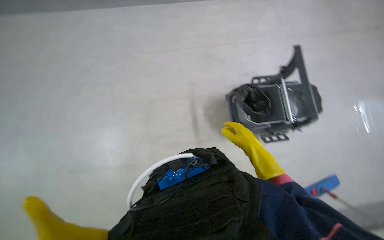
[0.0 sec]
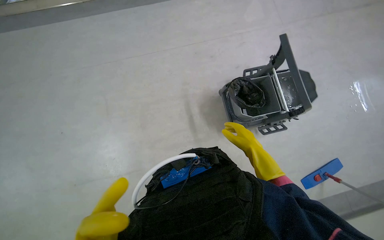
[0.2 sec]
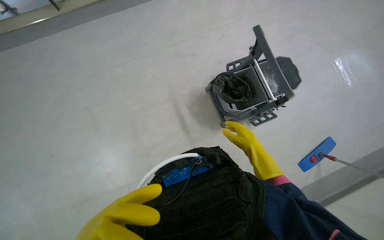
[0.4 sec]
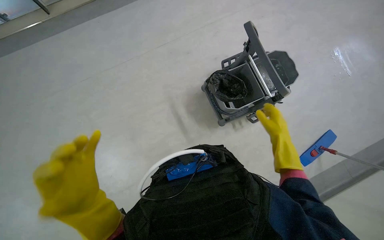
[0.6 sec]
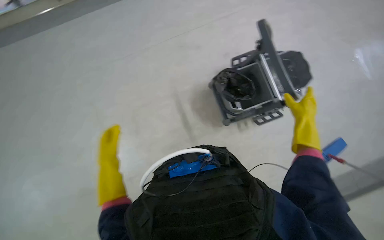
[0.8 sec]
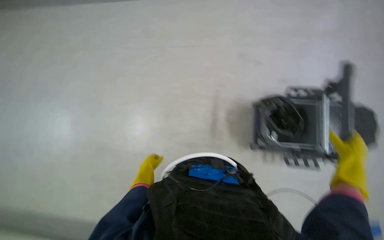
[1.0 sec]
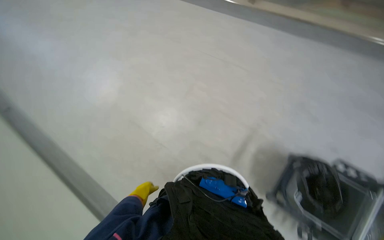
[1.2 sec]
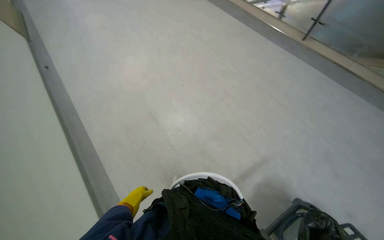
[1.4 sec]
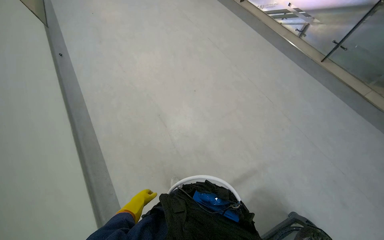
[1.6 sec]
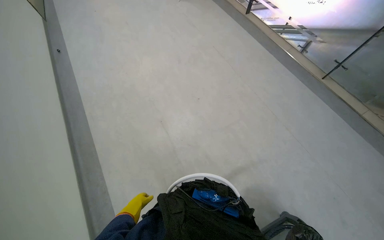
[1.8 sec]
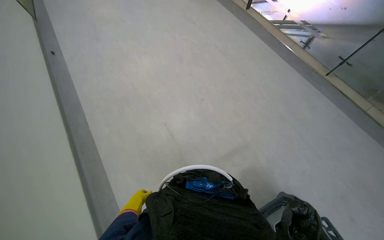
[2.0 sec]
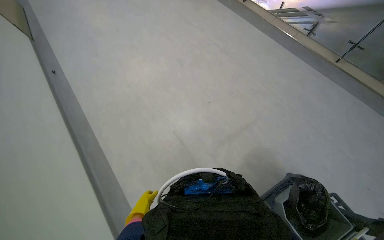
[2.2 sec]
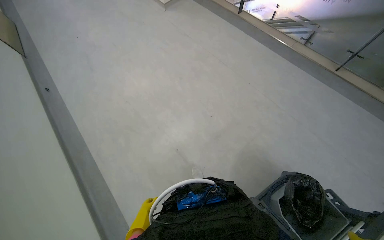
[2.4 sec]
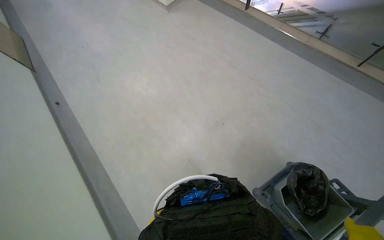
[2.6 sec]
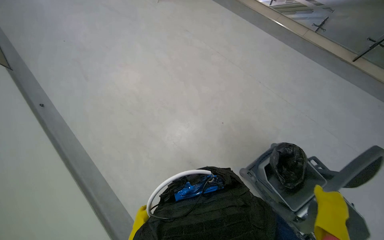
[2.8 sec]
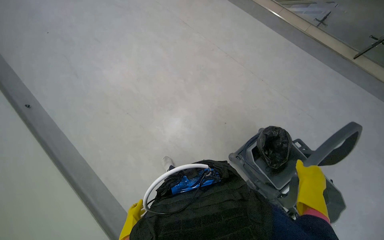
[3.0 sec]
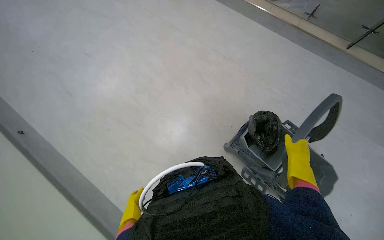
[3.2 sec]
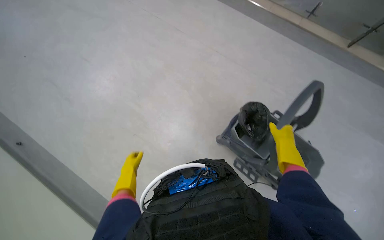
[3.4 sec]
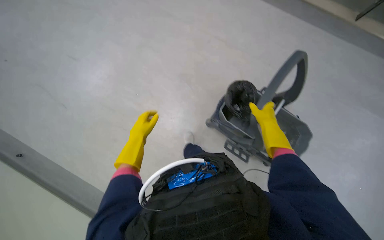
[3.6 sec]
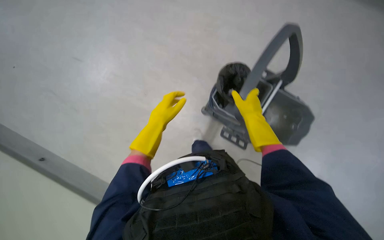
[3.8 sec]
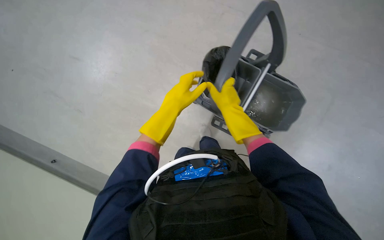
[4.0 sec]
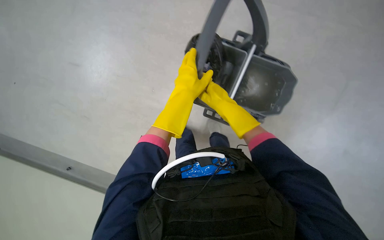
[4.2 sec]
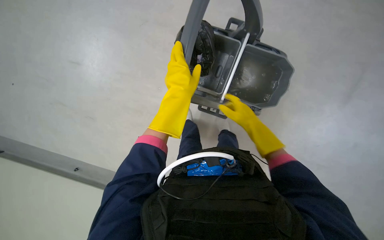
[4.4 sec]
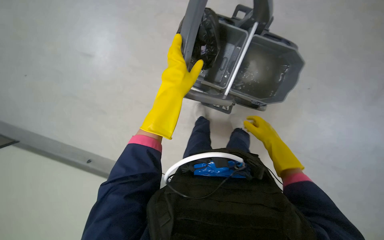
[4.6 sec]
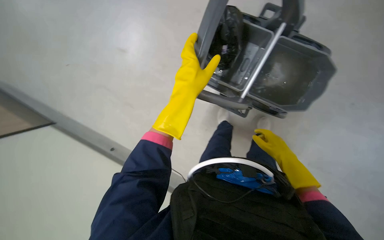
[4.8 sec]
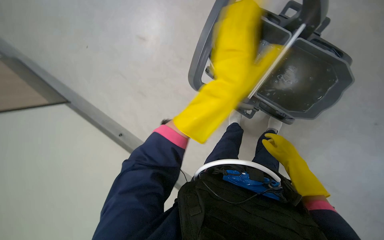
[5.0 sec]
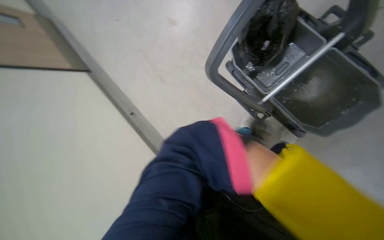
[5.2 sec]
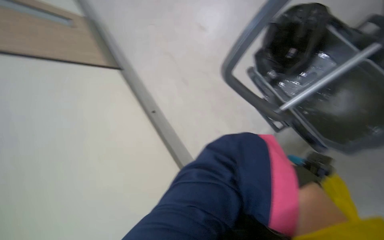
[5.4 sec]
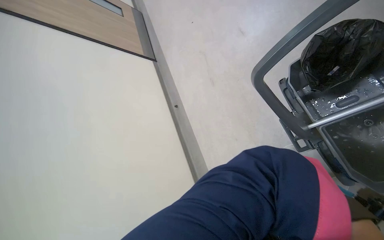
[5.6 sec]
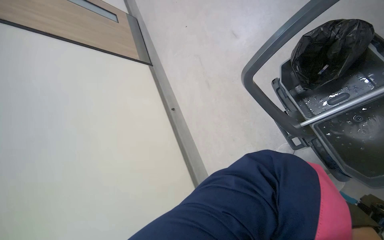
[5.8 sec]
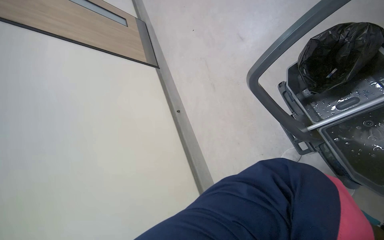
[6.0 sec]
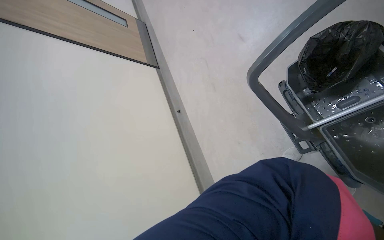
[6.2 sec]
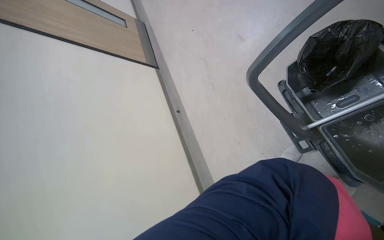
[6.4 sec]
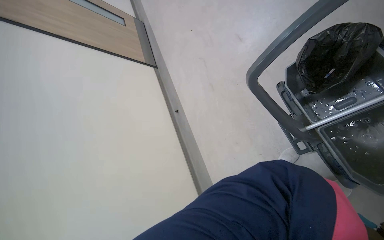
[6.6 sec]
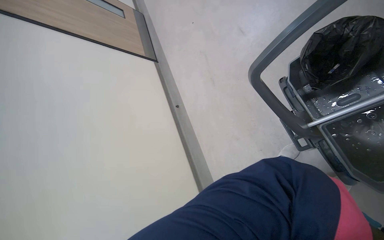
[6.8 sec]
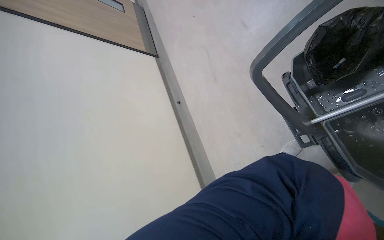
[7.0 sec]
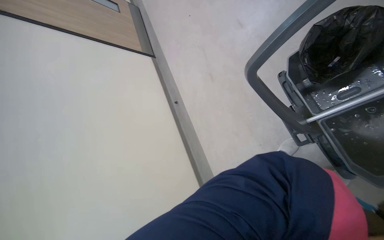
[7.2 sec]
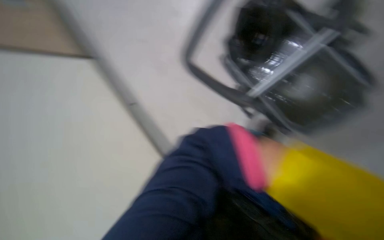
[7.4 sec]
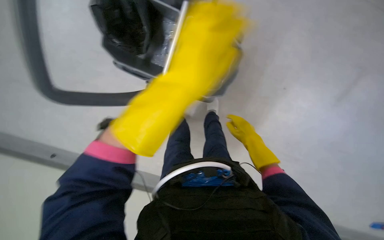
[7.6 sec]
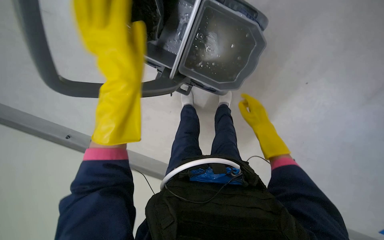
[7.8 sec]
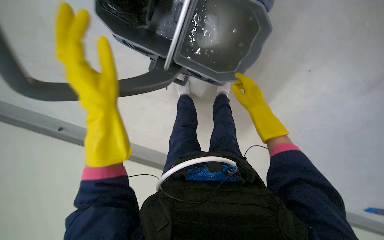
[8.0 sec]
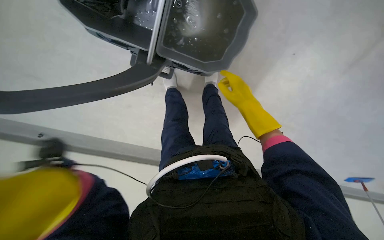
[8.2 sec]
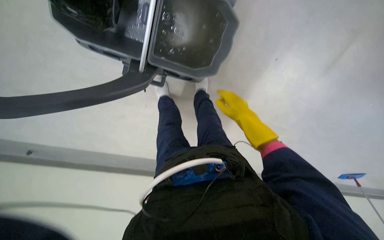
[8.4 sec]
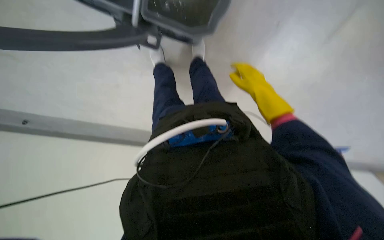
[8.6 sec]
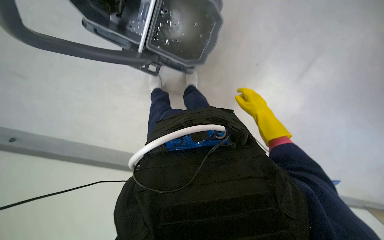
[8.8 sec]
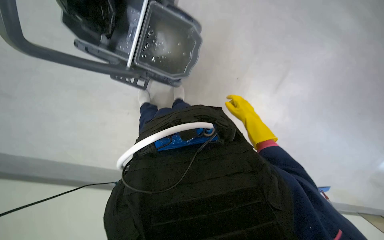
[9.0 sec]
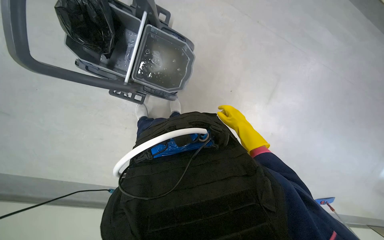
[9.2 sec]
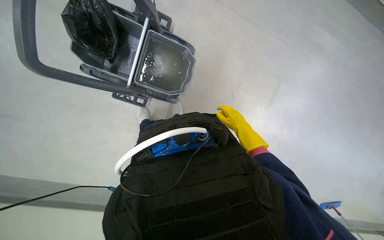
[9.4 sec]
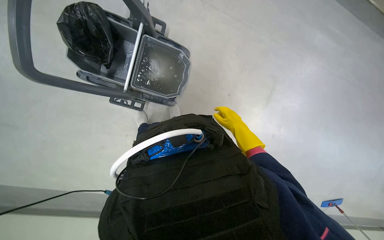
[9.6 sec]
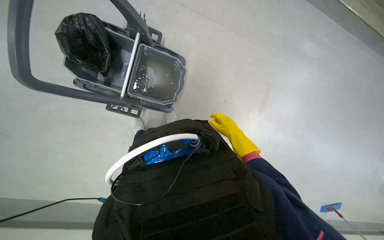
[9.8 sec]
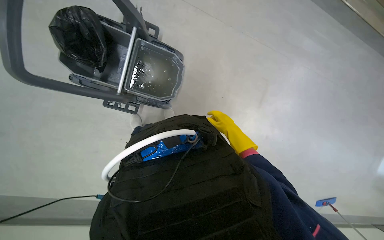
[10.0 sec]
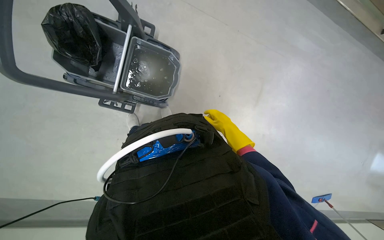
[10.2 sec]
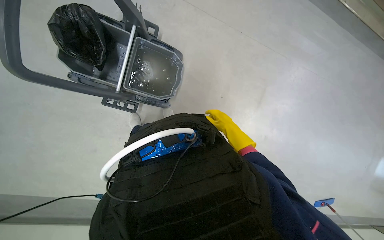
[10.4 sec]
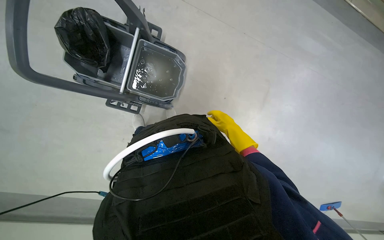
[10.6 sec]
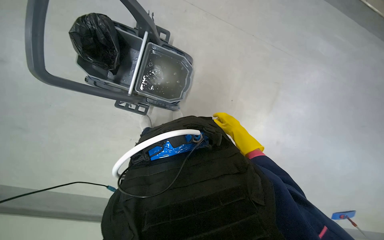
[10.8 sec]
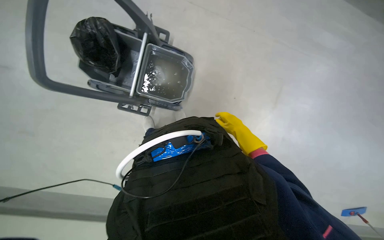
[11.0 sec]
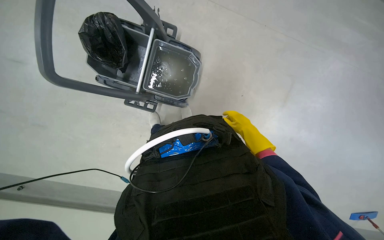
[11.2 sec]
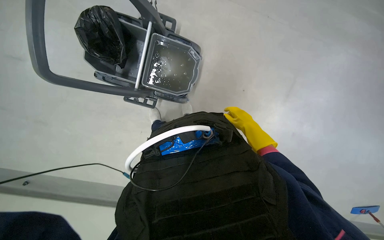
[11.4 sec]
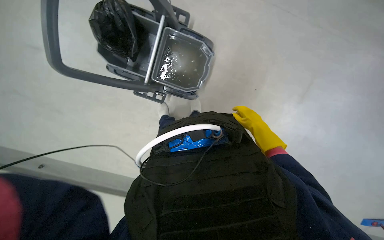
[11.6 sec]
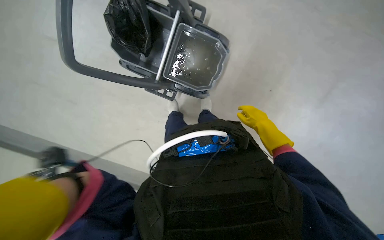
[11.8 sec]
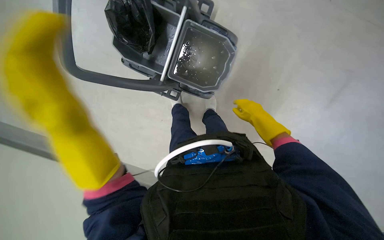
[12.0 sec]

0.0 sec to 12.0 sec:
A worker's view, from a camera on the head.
Job: preparing cleaning supplies.
The whole recording: Wringing mop head. The worker removes the mop head and wrings it in the bucket.
0.0 sec to 1.6 sec: The head rotates some 50 degrees to the left.
1.6 sec to 3.0 sec: The camera travels about 60 cm.
3.0 sec to 4.4 sec: The right hand moves to the left and up the picture, approximately 20 cm. The left hand heads up the picture, nearer to the camera and to the right, covering approximately 60 cm.
4.4 sec to 6.0 sec: The head turns to the left by about 40 degrees.
6.0 sec to 7.6 sec: The wearer's head swings about 45 degrees to the right.

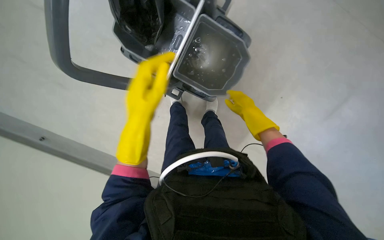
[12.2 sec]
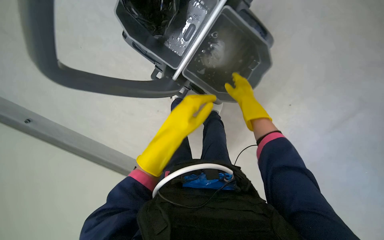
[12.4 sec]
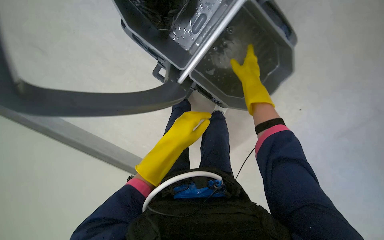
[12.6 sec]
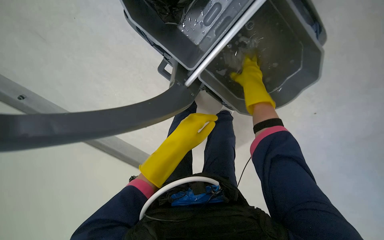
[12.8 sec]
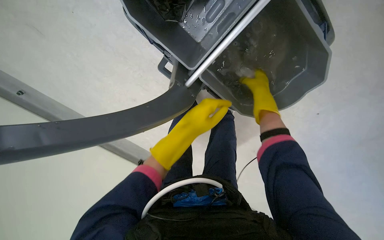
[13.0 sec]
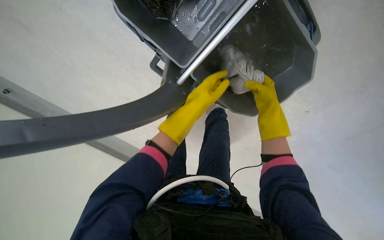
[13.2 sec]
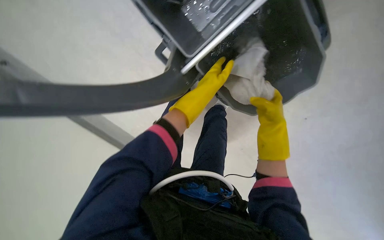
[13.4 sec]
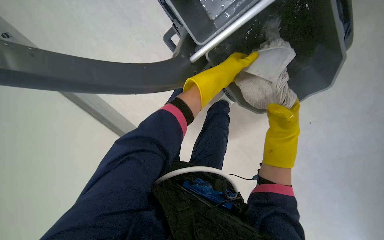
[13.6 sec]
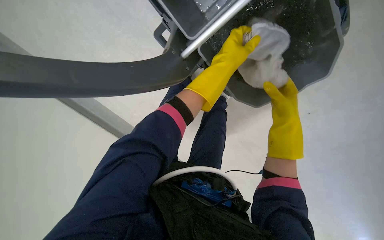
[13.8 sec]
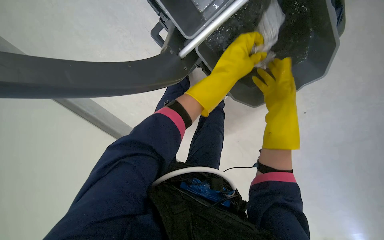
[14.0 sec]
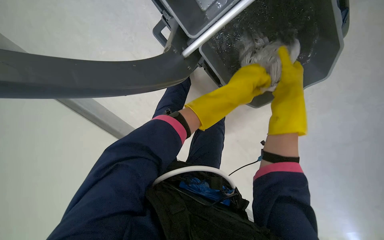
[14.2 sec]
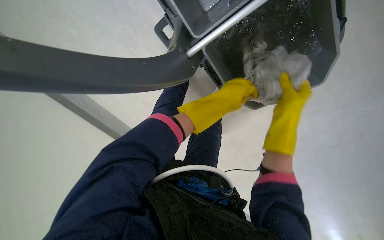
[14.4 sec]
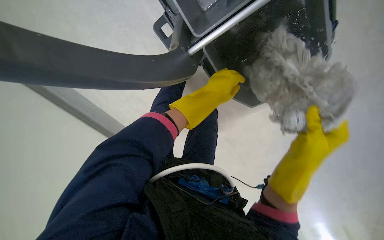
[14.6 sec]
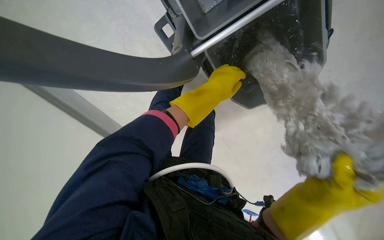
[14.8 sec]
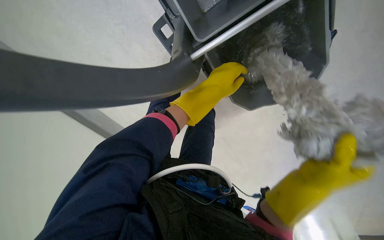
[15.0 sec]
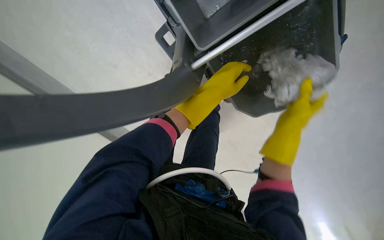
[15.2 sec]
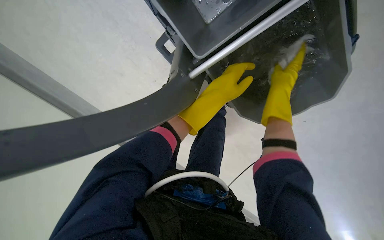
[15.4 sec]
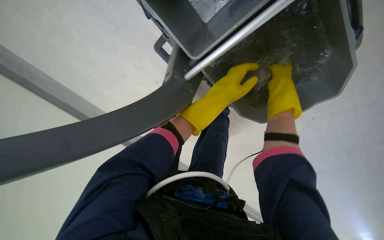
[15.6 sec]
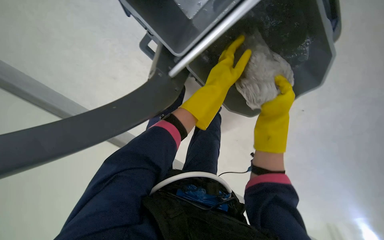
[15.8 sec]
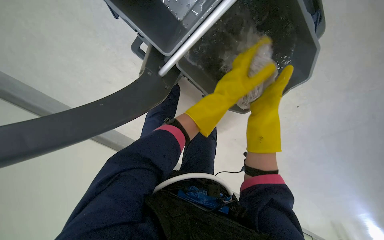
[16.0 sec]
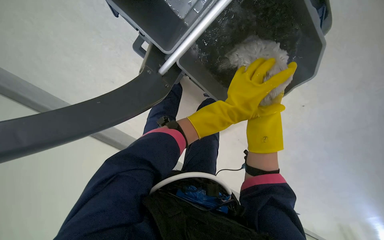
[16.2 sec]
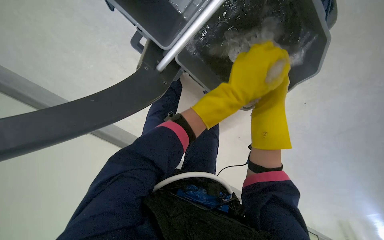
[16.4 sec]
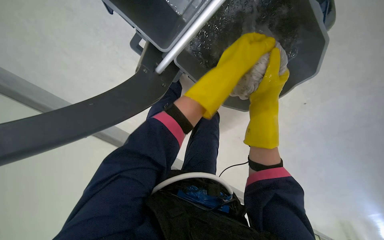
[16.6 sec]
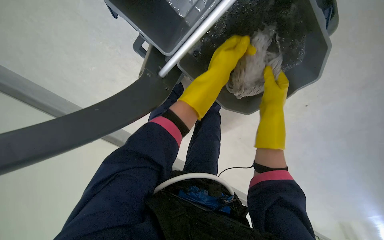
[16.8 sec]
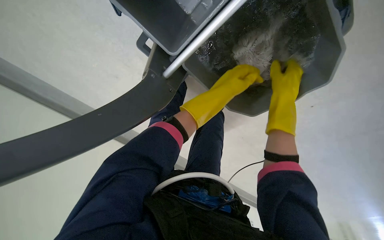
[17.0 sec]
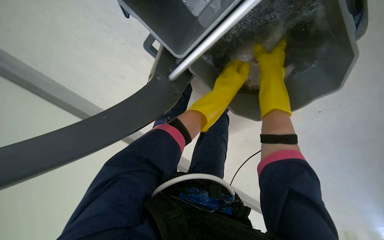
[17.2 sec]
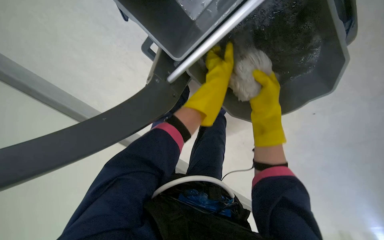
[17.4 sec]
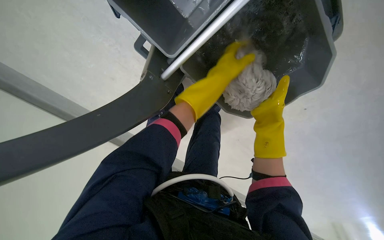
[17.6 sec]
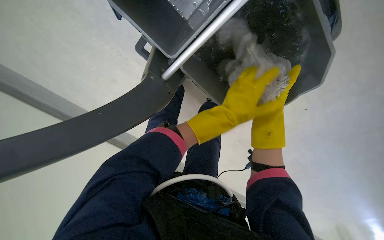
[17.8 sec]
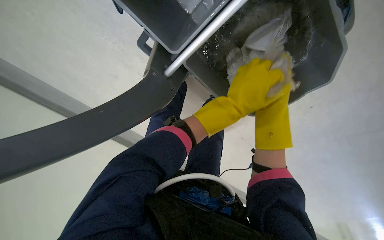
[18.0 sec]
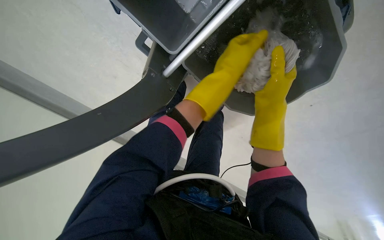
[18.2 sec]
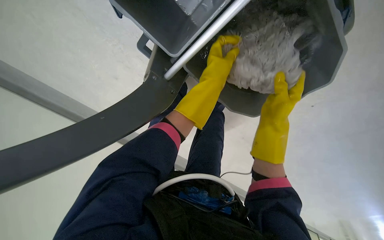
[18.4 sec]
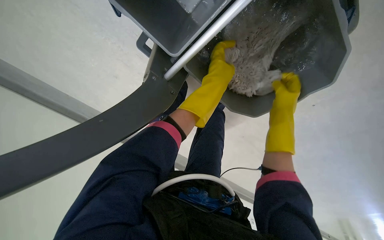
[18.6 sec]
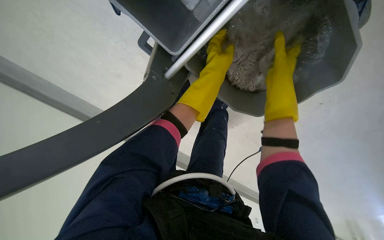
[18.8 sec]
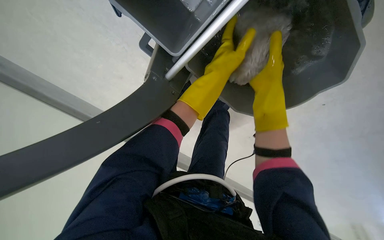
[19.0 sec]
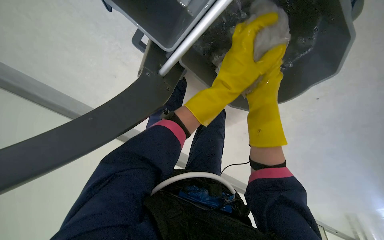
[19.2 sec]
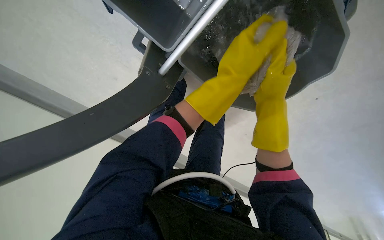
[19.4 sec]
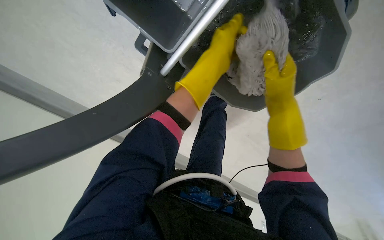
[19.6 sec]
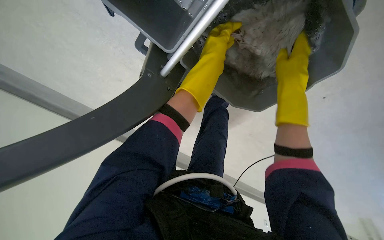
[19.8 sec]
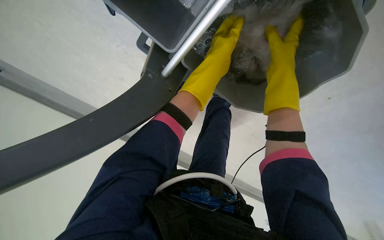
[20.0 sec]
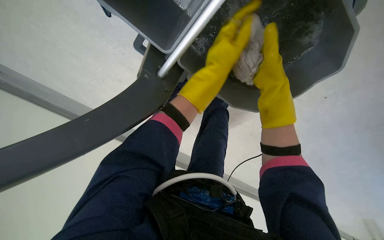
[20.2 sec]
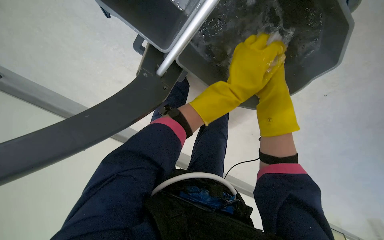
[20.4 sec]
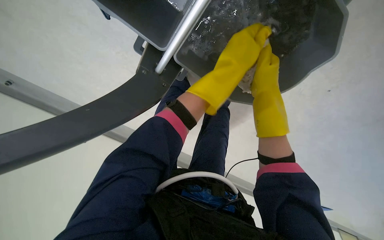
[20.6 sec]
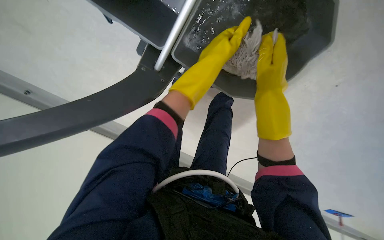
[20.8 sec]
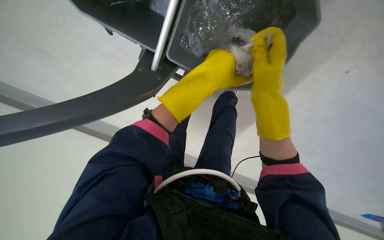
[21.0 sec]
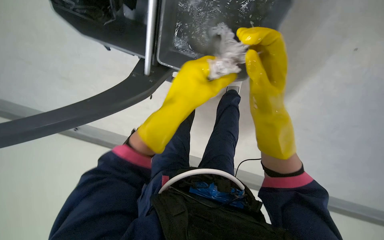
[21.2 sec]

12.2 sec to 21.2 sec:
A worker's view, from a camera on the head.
Job: preparing cleaning supplies.
The whole recording: Wringing mop head. The worker removes the mop head and wrings it in the bucket.
12.2 sec to 13.8 sec: The view tips downward by some 15 degrees. The right hand goes about 10 cm to the right, and travels up the picture and back again, roughly 15 cm each way.
13.8 sec to 15.2 sec: The right hand travels down the picture and back again, some 15 cm each way, while the left hand travels down the picture by approximately 10 cm.
18.2 sec to 19.8 sec: The left hand swings nearer and farther, roughly 10 cm each way, with 2 reversals; the right hand heads nearer to the camera, covering some 10 cm, and goes up the picture and returns, some 5 cm each way.
